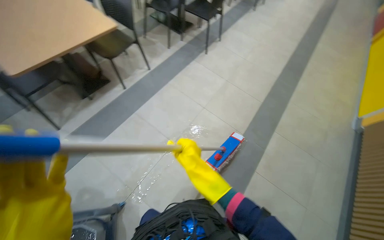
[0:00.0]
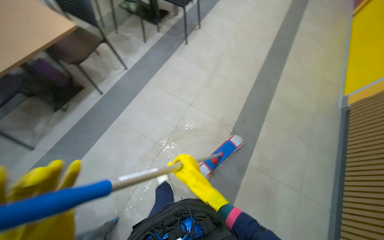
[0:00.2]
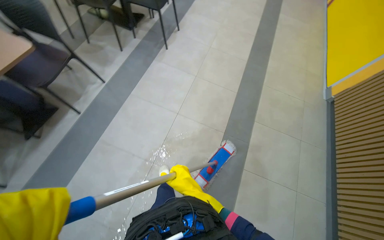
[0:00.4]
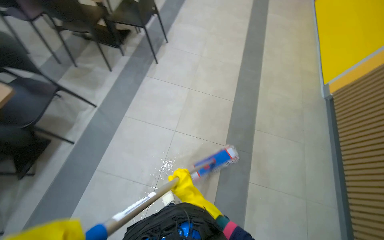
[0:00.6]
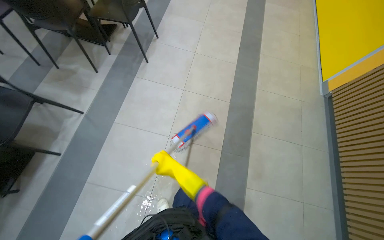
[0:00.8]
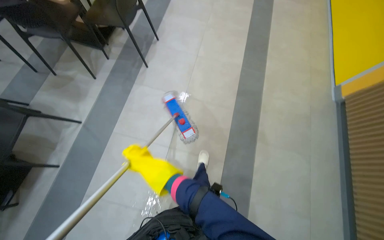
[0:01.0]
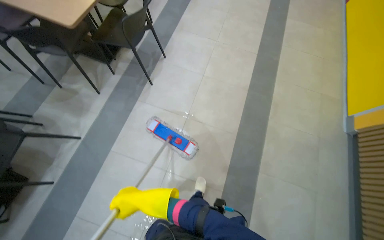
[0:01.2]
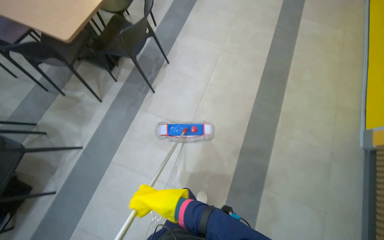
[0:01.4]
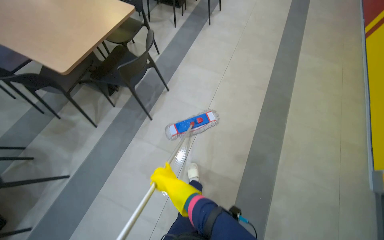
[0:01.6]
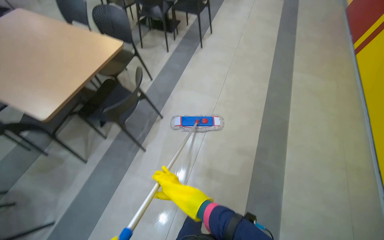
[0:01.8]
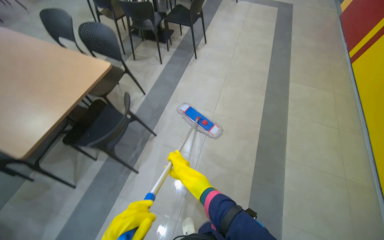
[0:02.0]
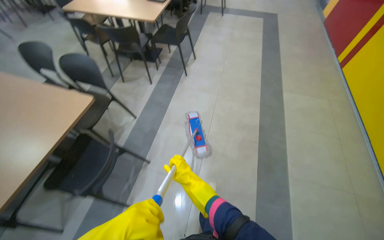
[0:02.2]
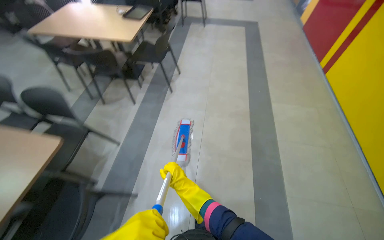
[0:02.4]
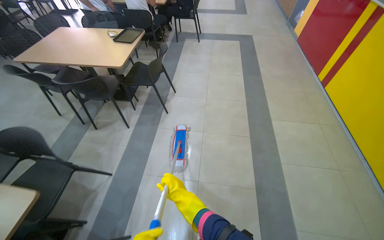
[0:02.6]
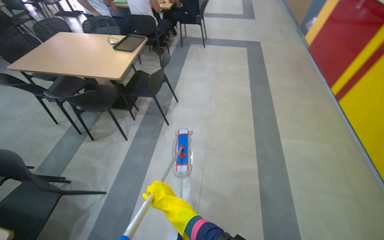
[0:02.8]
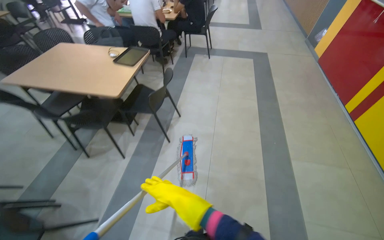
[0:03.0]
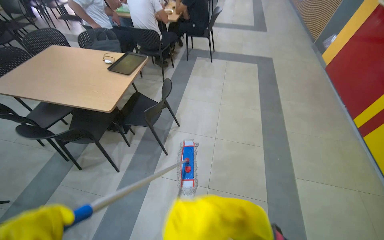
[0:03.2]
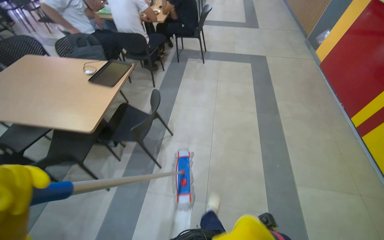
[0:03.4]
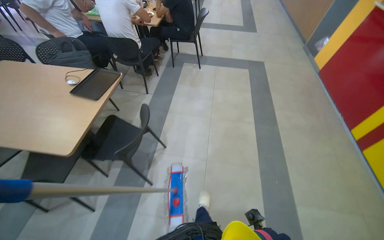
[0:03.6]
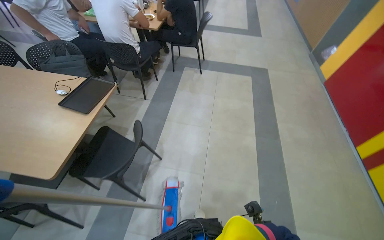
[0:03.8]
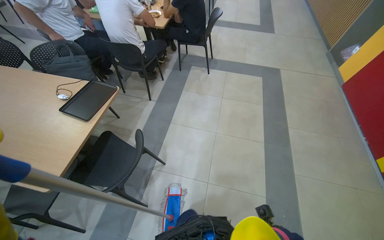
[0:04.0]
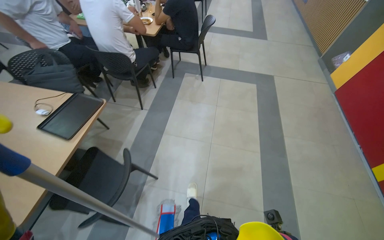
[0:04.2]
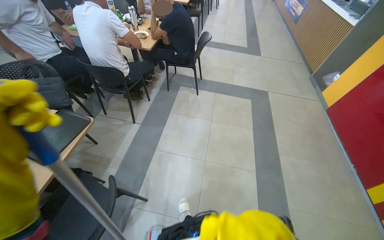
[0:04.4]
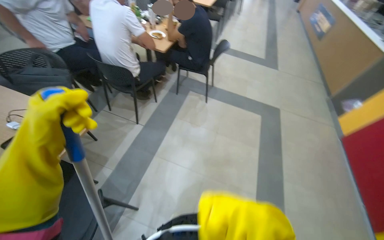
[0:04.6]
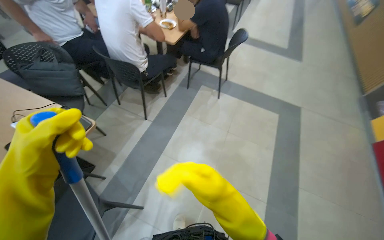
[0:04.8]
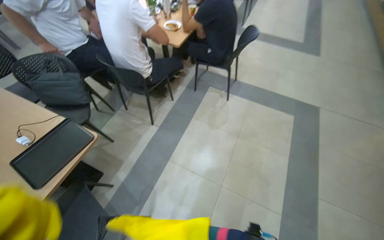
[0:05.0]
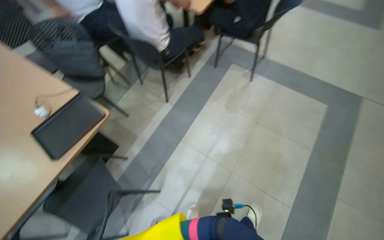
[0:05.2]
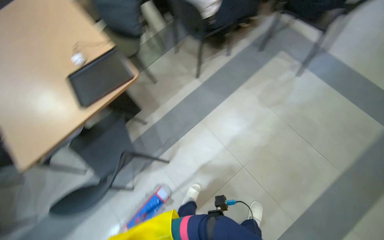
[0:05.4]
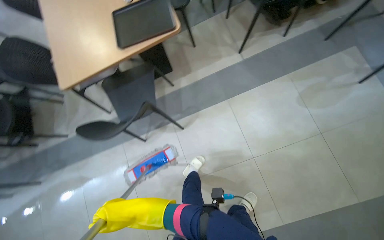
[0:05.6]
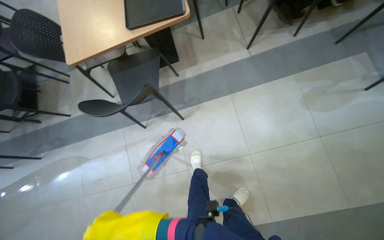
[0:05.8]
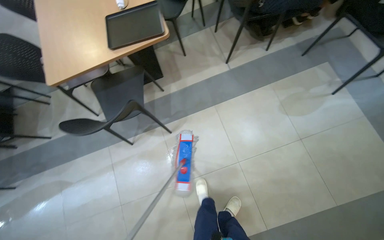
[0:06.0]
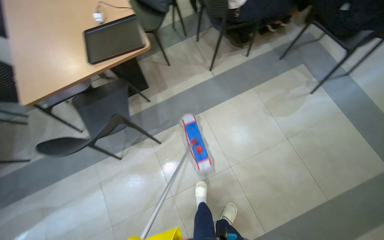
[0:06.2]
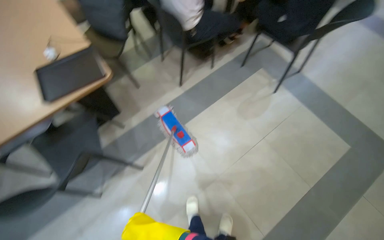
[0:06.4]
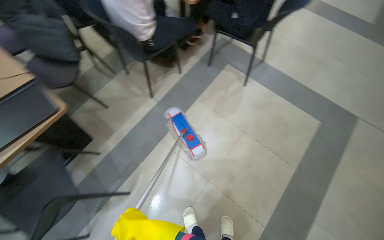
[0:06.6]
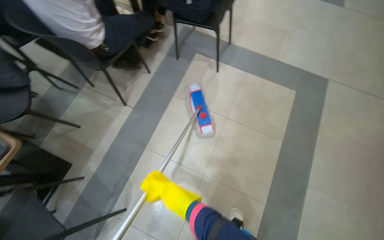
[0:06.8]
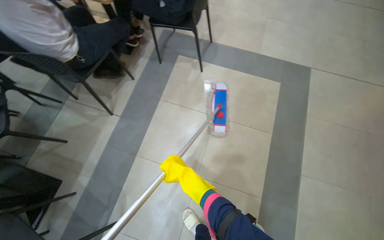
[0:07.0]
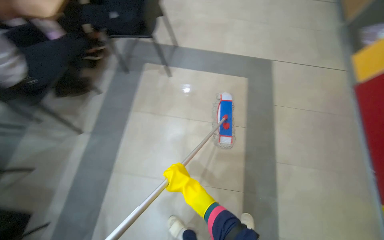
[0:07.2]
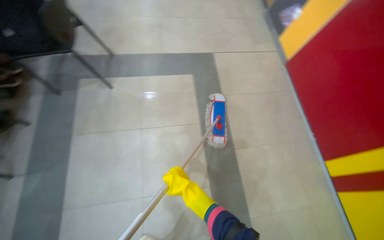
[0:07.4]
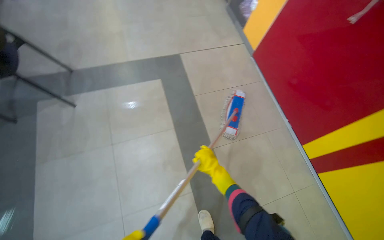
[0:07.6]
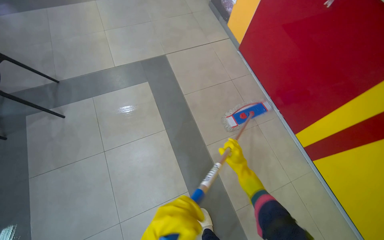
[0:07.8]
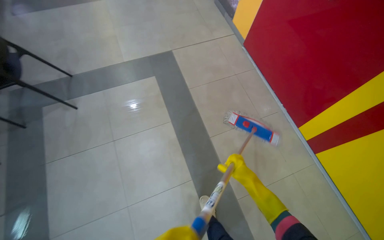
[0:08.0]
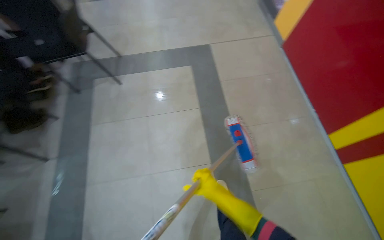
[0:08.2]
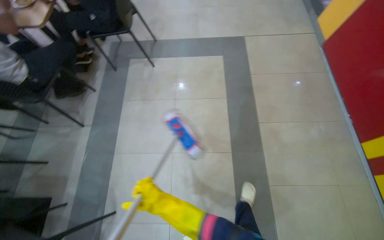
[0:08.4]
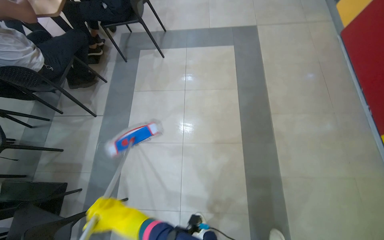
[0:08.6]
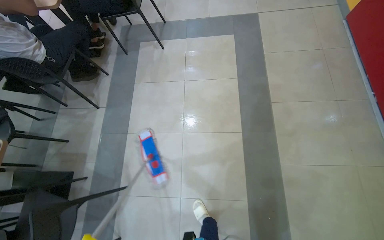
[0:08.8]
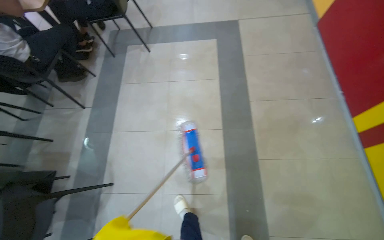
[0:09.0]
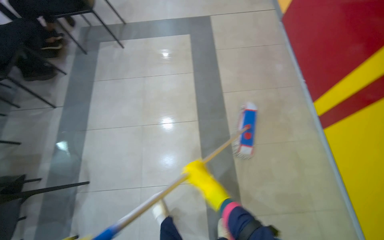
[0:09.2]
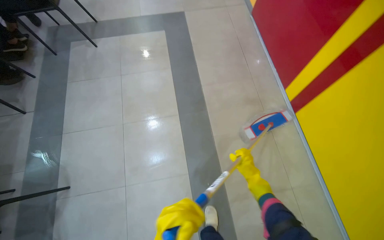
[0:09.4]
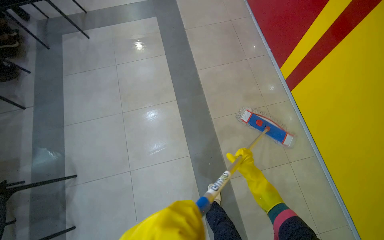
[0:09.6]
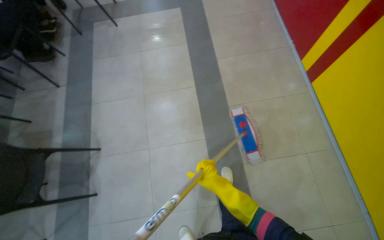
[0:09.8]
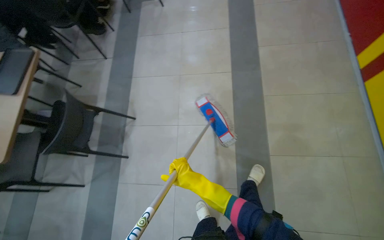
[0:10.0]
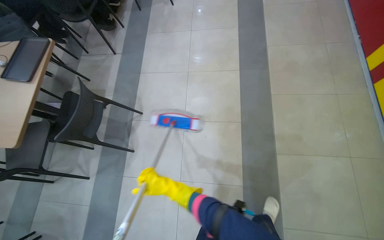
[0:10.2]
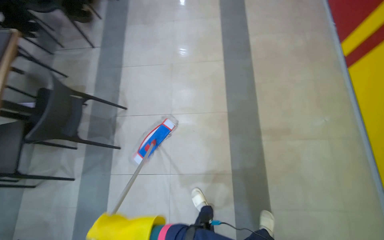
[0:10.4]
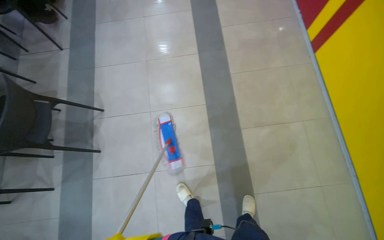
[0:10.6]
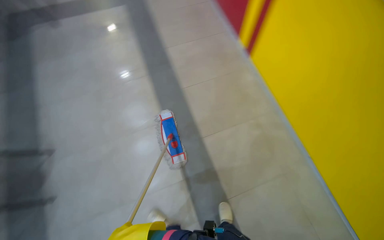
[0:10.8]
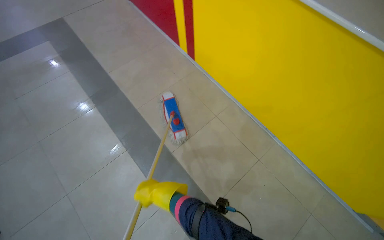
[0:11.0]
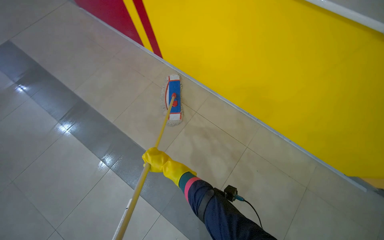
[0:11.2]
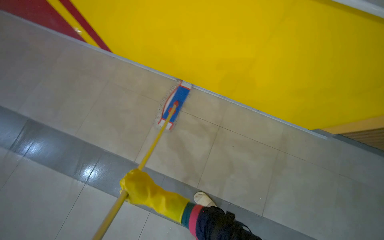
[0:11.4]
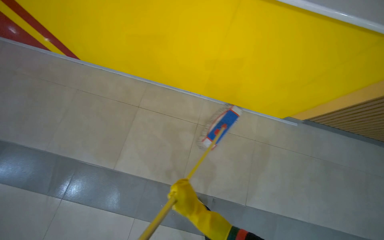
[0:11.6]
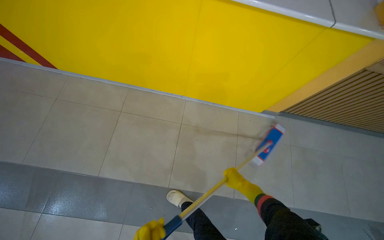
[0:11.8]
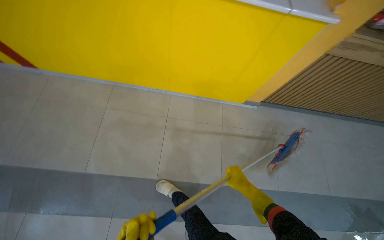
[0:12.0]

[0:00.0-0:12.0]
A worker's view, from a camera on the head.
Job: mopping floor.
The whole recording: Mopping cafeteria floor. The worker mops the floor in the cafeteria area, moving around tables and wringing the mop.
0:00.0 to 0:01.6: The camera is carried roughly 1 m.
0:01.6 to 0:03.0: The camera travels about 1.5 m. The wearer looks approximately 15 degrees further upward.
0:03.0 to 0:04.4: The camera travels about 1 m.
0:04.4 to 0:06.0: The wearer moves about 50 cm. The head turns to the left by some 60 degrees. The view tips downward by about 30 degrees.
0:06.0 to 0:07.6: The camera travels about 70 cm. The head rotates about 90 degrees to the right.
0:07.6 to 0:09.0: The camera travels approximately 60 cm. The head rotates about 20 degrees to the left.
0:09.0 to 0:10.4: The camera travels roughly 60 cm.
0:10.4 to 0:12.0: The camera is carried about 80 cm. The wearer's head swings approximately 85 degrees to the right.

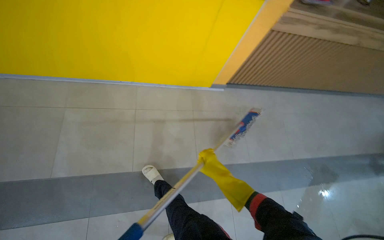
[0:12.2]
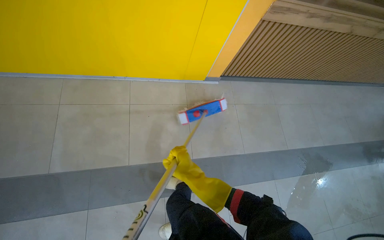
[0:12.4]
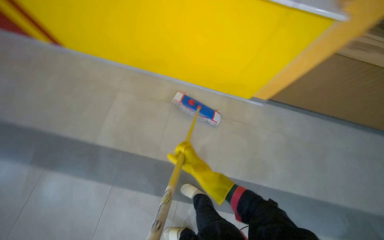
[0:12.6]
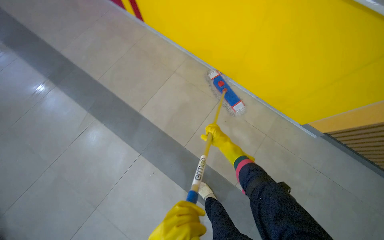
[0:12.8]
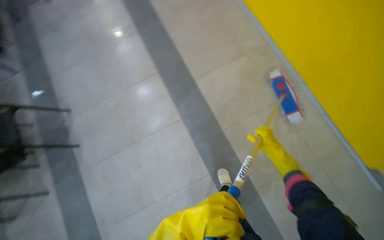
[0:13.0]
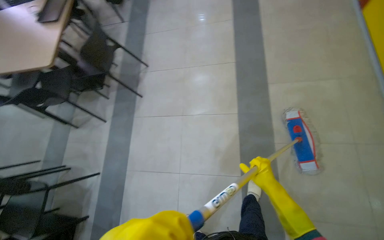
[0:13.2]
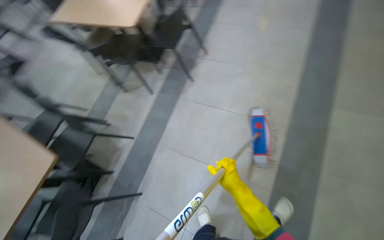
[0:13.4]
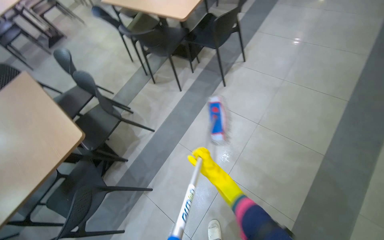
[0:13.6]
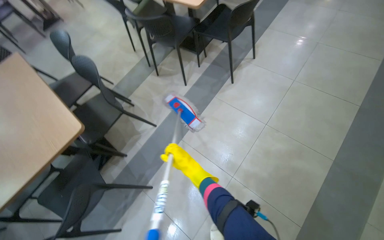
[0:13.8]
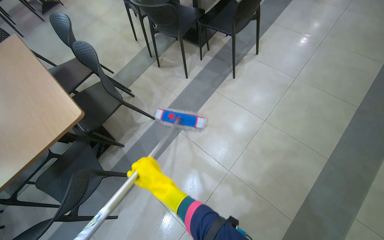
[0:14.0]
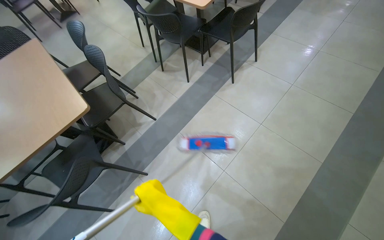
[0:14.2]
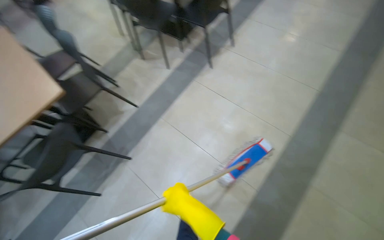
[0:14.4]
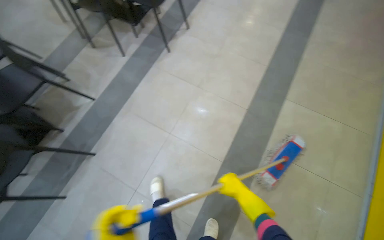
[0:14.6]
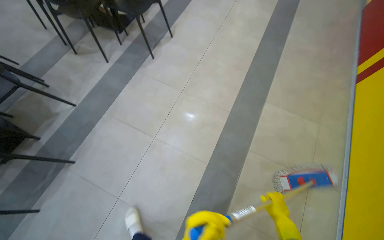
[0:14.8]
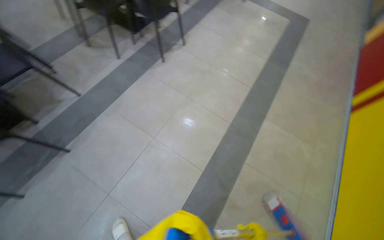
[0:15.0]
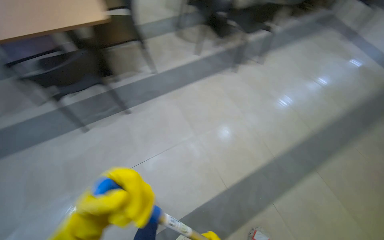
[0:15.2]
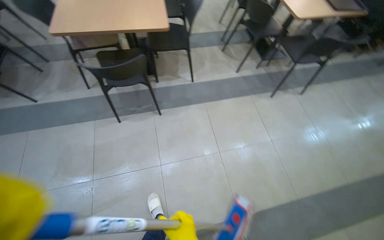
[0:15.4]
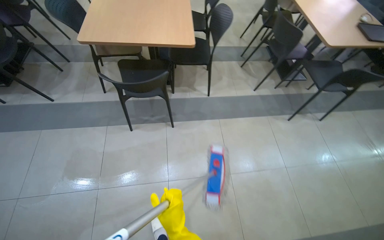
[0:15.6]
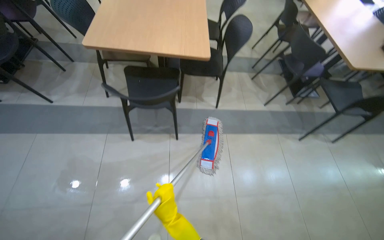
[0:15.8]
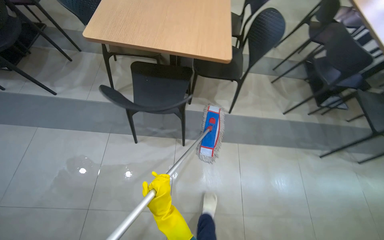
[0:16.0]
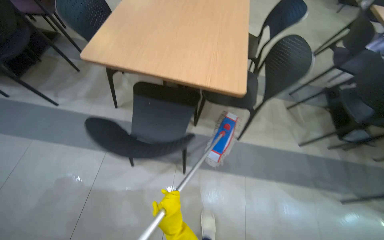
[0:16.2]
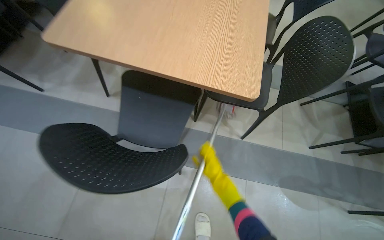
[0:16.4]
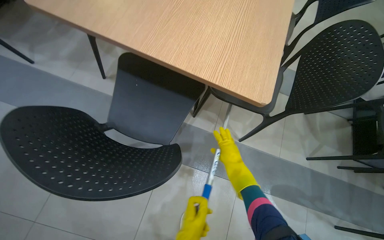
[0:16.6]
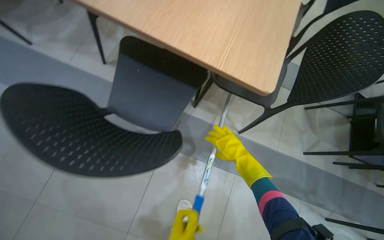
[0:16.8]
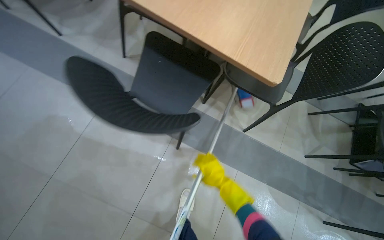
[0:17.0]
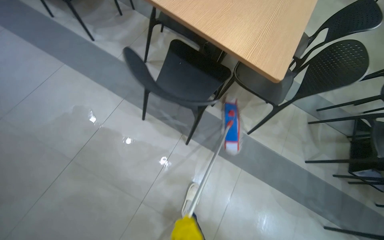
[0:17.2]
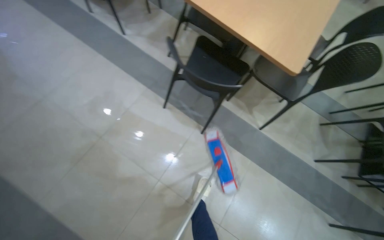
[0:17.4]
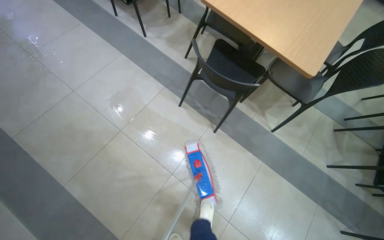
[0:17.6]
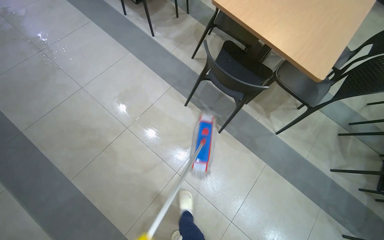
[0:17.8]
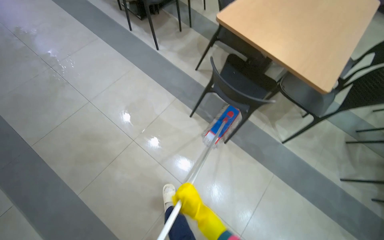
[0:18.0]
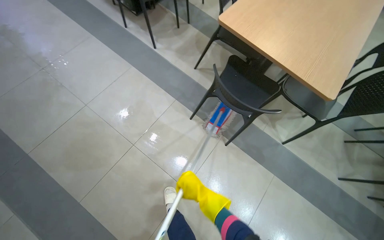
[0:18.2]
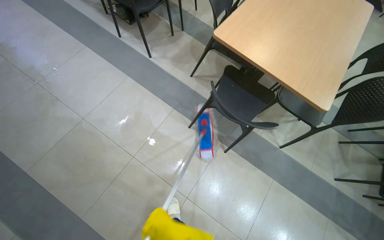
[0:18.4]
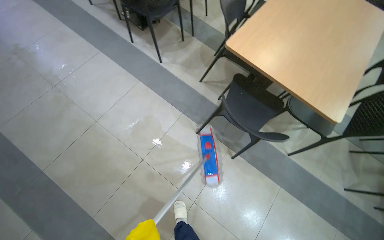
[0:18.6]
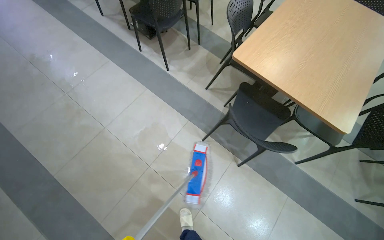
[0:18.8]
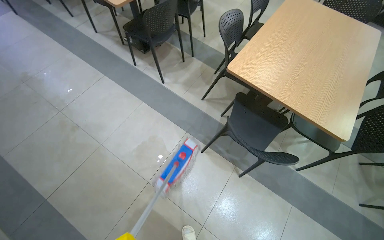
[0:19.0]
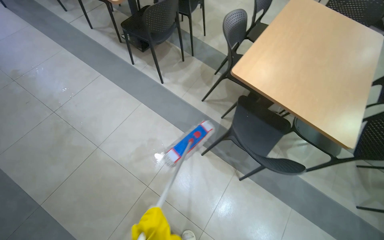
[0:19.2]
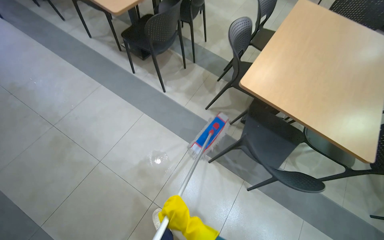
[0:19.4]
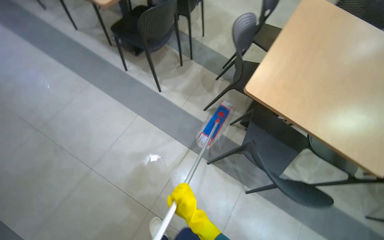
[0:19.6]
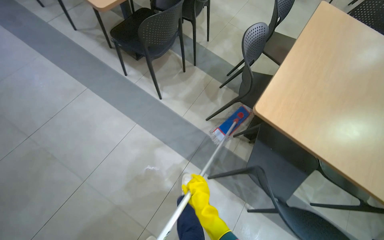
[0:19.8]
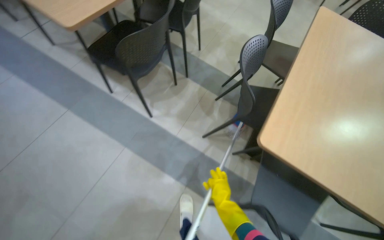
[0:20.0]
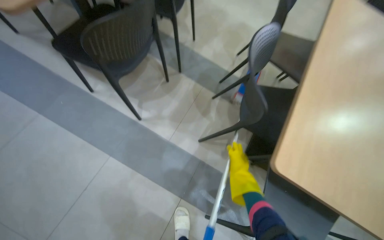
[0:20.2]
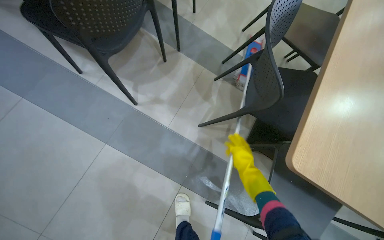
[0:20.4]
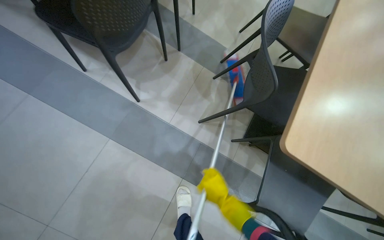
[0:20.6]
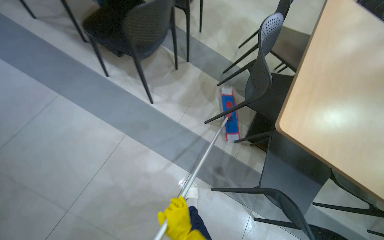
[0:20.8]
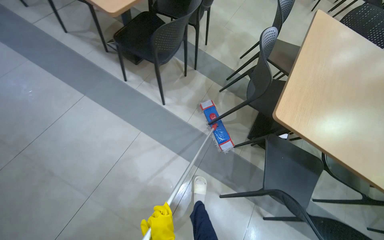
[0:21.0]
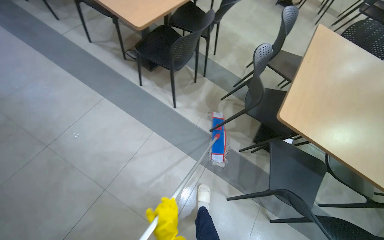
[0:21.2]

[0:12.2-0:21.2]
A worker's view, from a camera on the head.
Job: mopping floor.
The whole recording: Mopping cafeteria floor. The worker mops the floor in the cafeteria area, moving around tables and wringing the mop.
0:13.8 to 0:15.2: The camera is carried about 50 cm. The scene rotates clockwise by approximately 25 degrees.
0:15.2 to 0:16.6: The camera is carried some 1 m. The head turns to the left by roughly 50 degrees.
0:16.6 to 0:18.2: The wearer moves about 60 cm.
0:18.2 to 0:19.8: The wearer moves approximately 60 cm.
